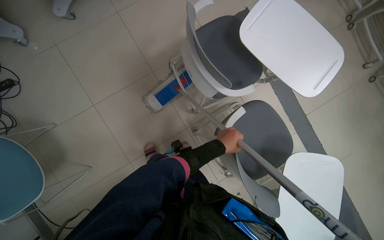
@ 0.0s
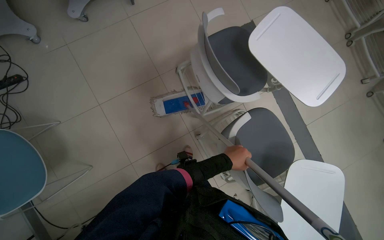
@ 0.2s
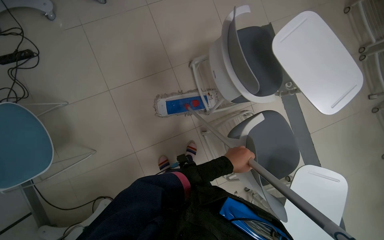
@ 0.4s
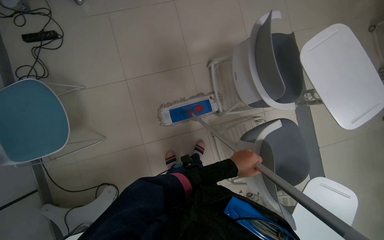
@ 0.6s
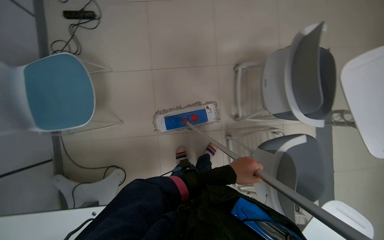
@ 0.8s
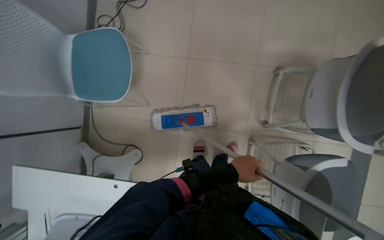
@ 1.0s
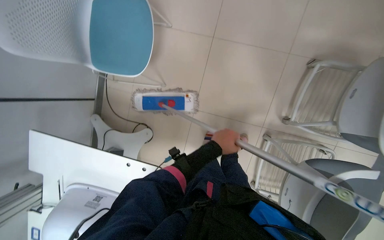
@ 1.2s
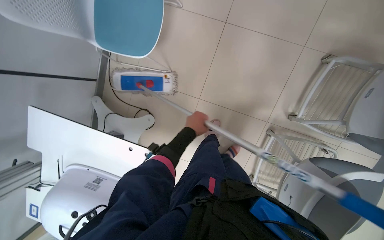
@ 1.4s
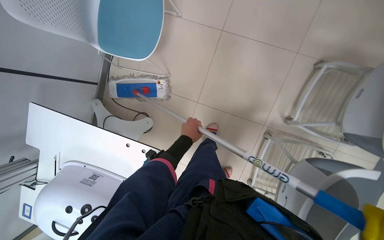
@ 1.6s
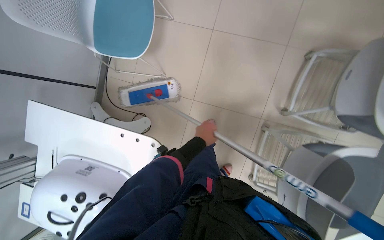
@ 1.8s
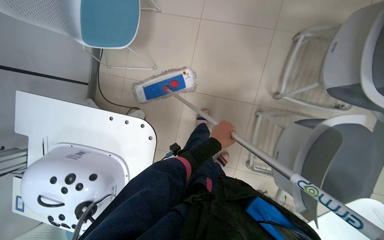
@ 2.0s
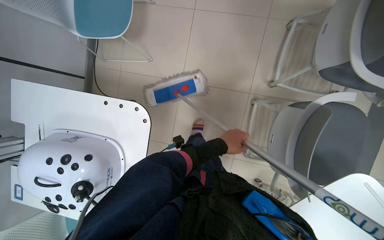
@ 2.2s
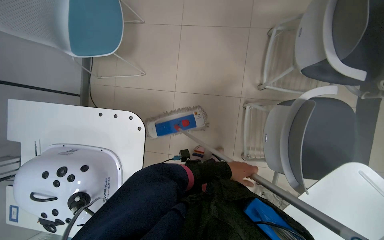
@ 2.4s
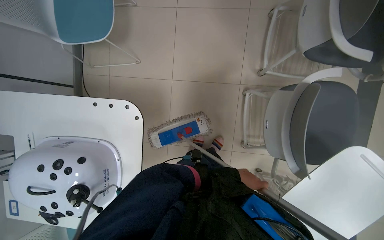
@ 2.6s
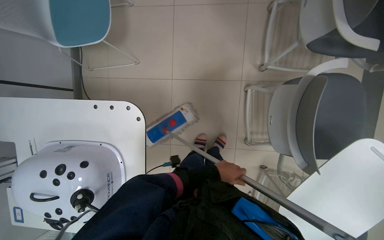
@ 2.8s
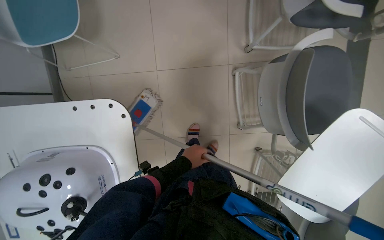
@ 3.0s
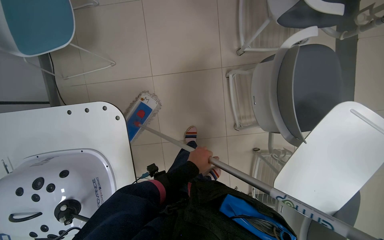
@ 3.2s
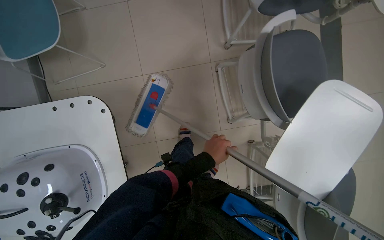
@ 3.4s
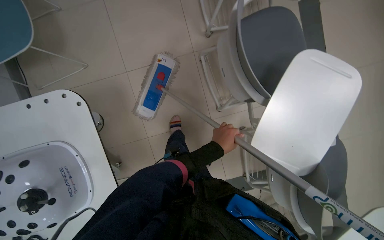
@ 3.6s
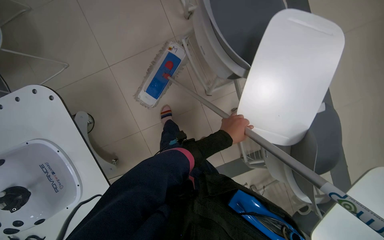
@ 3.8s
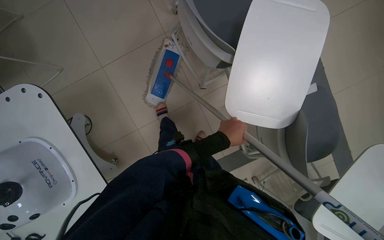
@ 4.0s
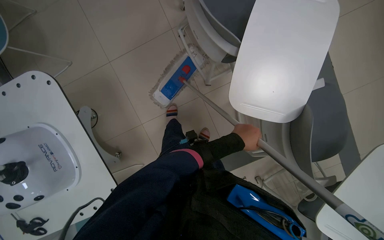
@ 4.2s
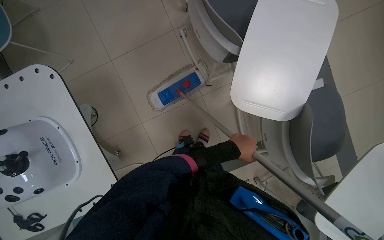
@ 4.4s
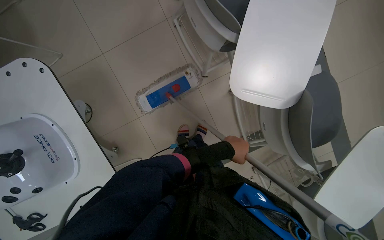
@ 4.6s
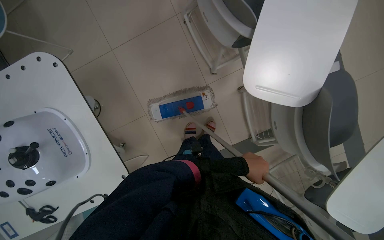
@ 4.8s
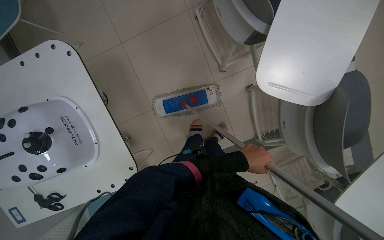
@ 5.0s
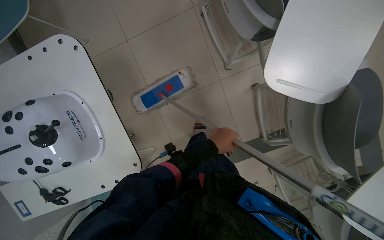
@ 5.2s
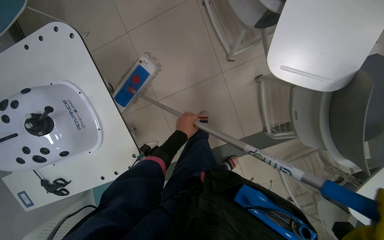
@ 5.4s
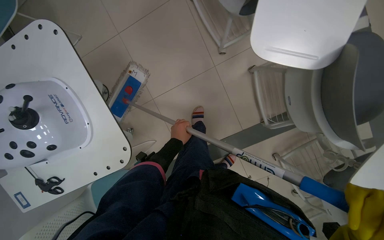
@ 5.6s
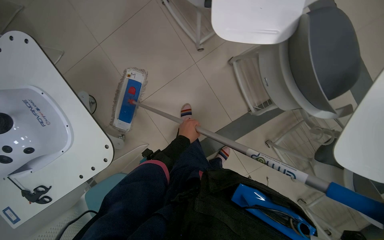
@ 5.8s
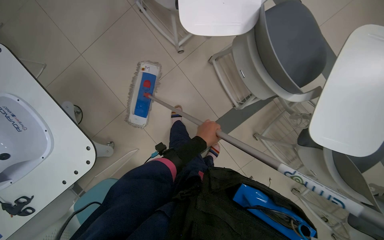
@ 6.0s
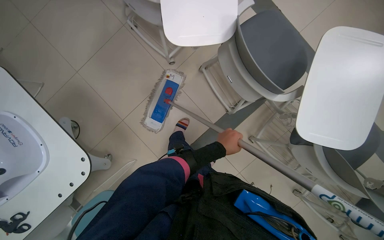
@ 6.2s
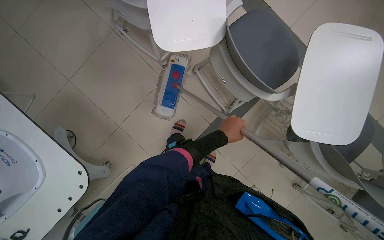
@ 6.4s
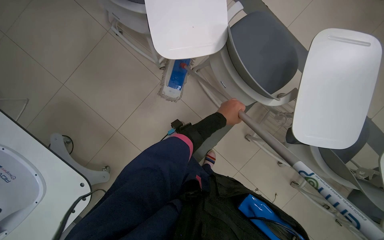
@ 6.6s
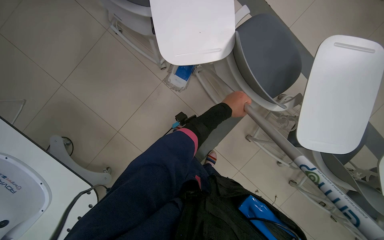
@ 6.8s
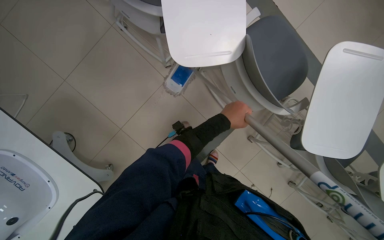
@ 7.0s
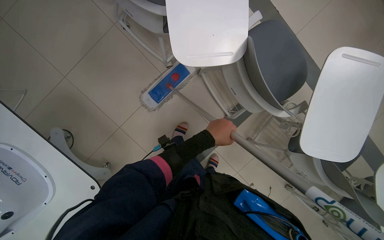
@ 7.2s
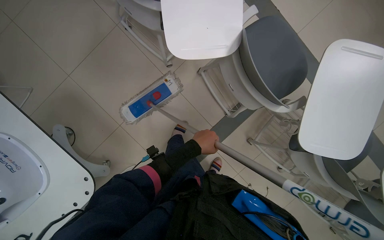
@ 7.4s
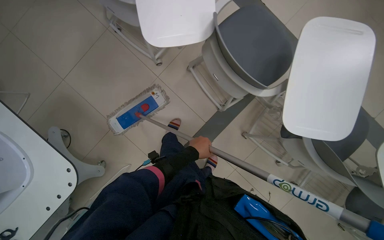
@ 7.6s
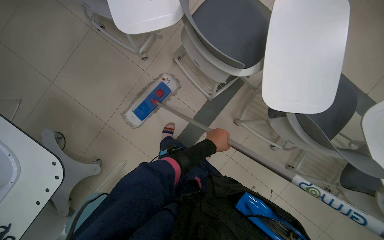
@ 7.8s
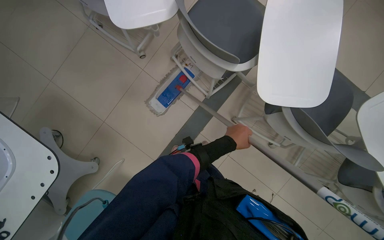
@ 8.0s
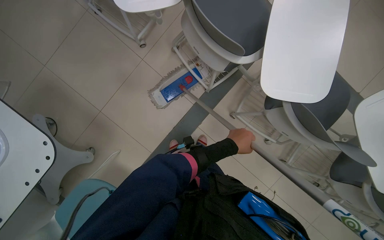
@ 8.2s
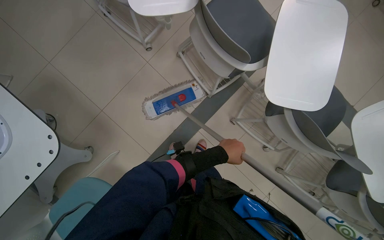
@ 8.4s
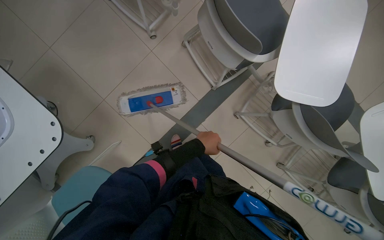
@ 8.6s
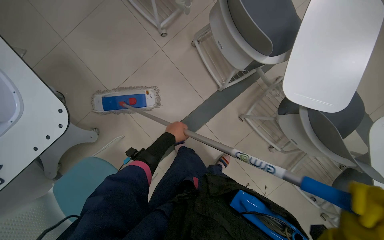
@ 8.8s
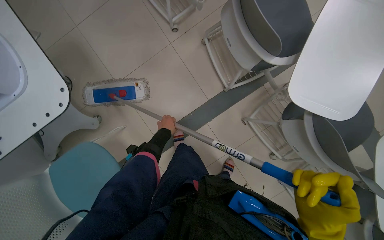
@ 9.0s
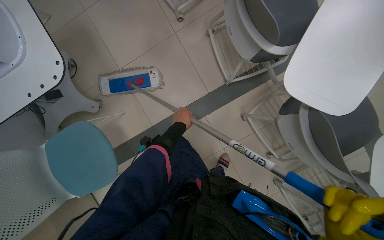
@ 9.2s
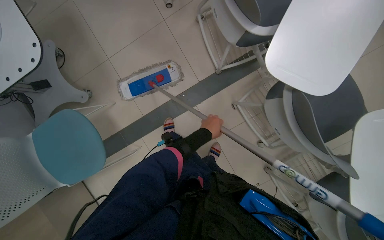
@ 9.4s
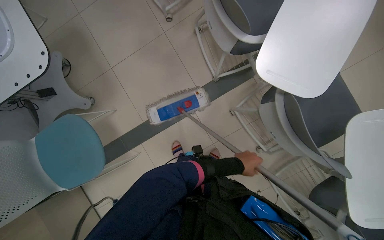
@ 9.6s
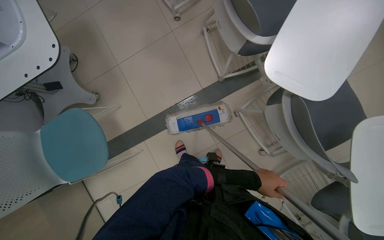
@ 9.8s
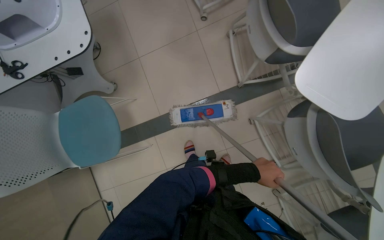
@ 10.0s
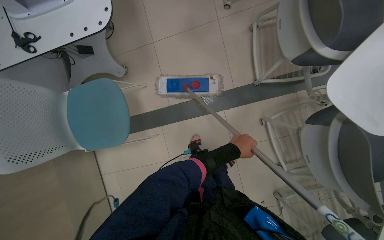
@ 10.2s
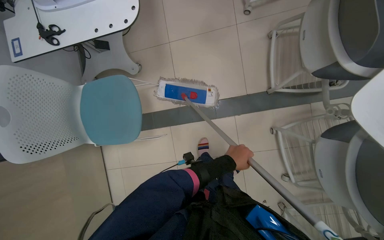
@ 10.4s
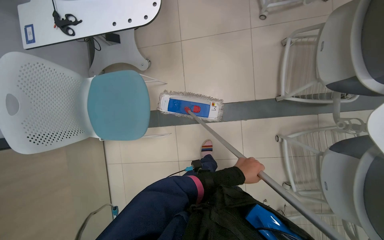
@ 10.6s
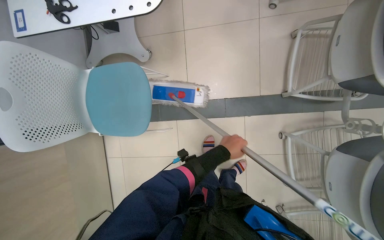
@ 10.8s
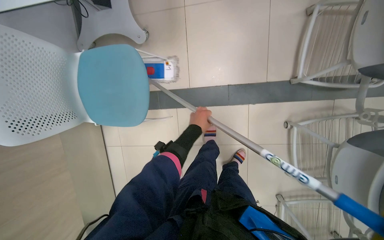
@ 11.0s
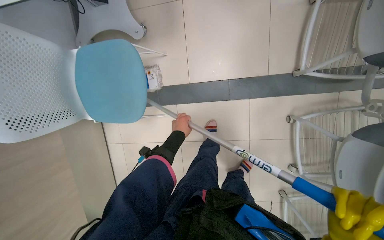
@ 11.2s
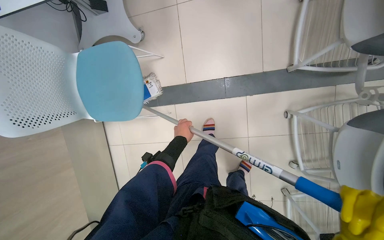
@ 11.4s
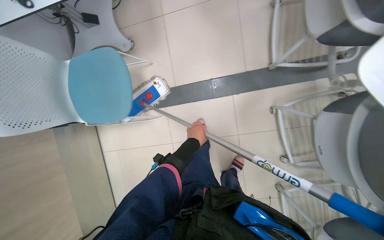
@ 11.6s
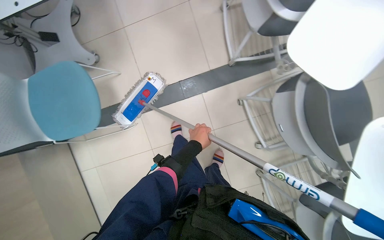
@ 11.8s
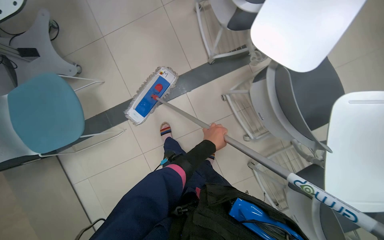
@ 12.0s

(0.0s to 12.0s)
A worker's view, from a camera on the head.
Job: mopping floor.
The whole recording: Mopping tiled floor. The worker mops the tiled floor, moving around obstacles.
0.0s - 1.6s: The camera is carried about 50 cm. Everything in view rotates approximately 50 degrees clockwise.
1.6s - 3.0s: The left hand moves down the picture, approximately 40 cm, and moves roughly 40 cm to the right and comes back.
3.0s - 4.4s: The head travels roughly 40 cm.
6.0s - 7.6s: The left hand reaches about 20 cm up the picture, then returns.
7.6s - 9.0s: The left hand moves farther from the camera and to the left, roughly 15 cm.
9.0s - 10.4s: The scene rotates clockwise by about 25 degrees. The left hand moves down the picture, to the right and nearer to the camera, roughly 35 cm.
10.4s - 12.0s: The left hand travels to the left and back again, approximately 25 cm each way.

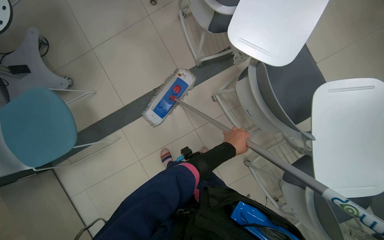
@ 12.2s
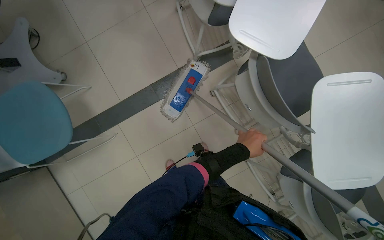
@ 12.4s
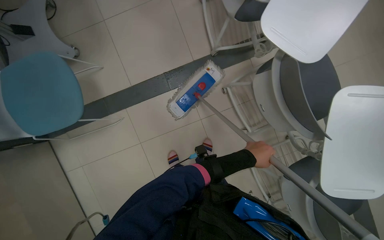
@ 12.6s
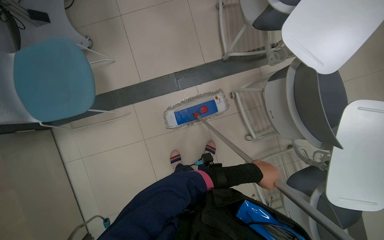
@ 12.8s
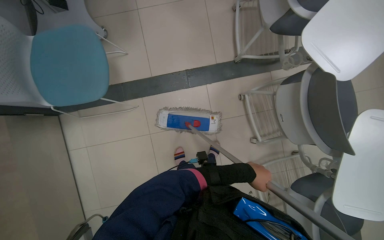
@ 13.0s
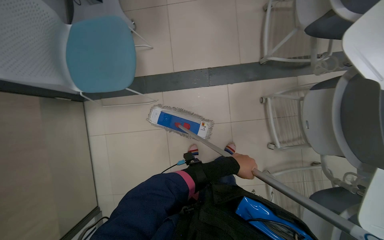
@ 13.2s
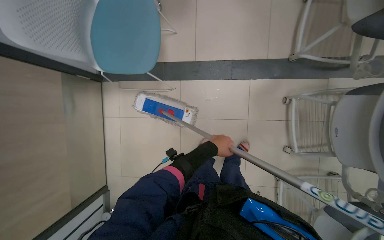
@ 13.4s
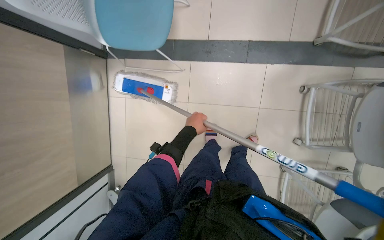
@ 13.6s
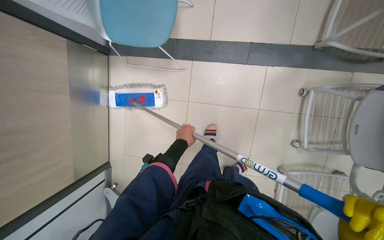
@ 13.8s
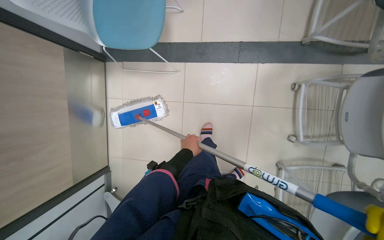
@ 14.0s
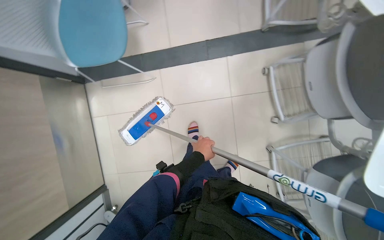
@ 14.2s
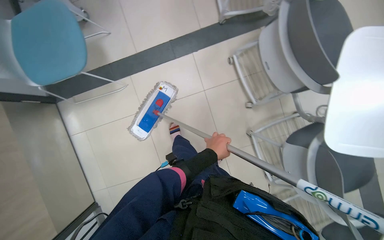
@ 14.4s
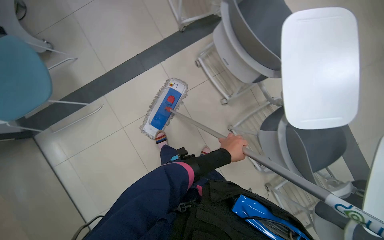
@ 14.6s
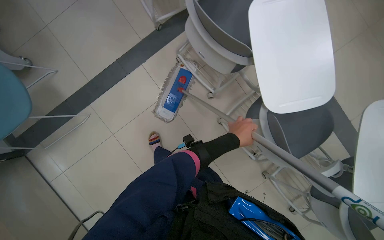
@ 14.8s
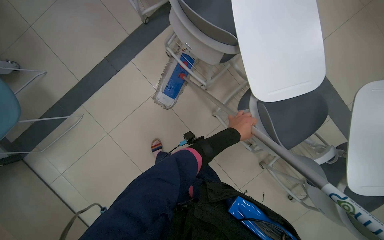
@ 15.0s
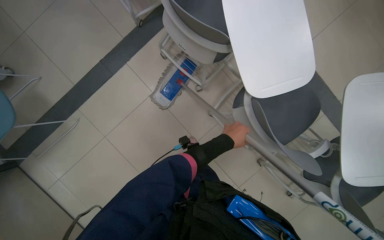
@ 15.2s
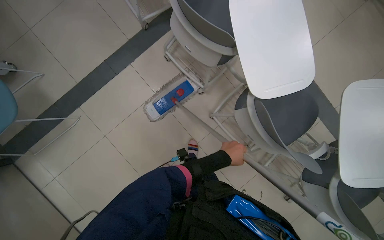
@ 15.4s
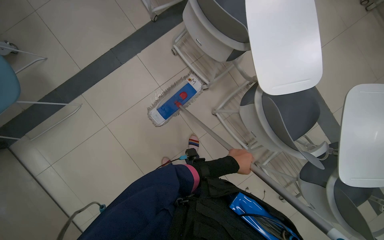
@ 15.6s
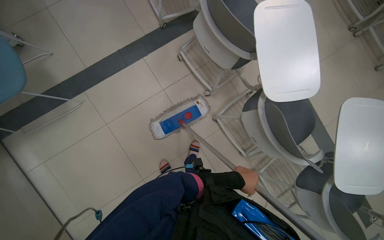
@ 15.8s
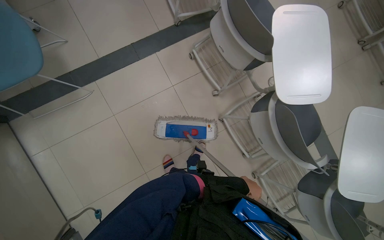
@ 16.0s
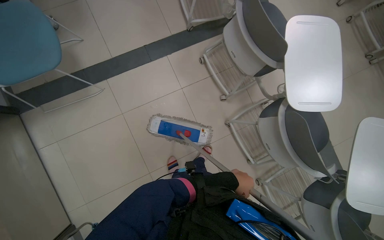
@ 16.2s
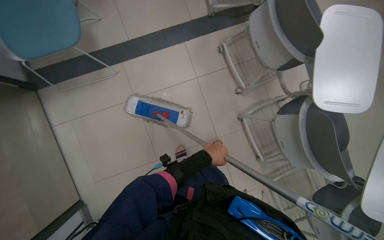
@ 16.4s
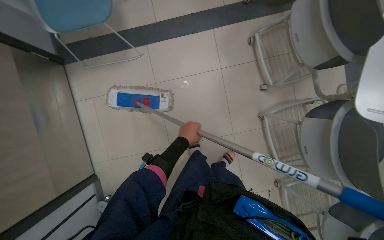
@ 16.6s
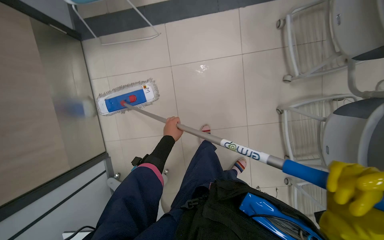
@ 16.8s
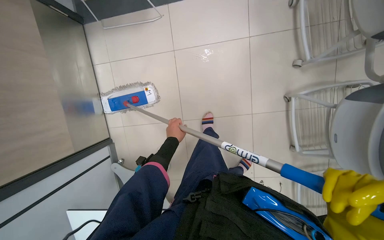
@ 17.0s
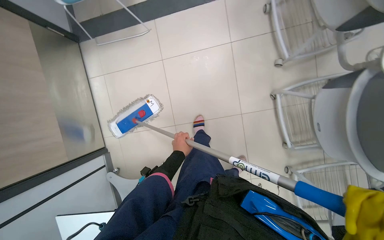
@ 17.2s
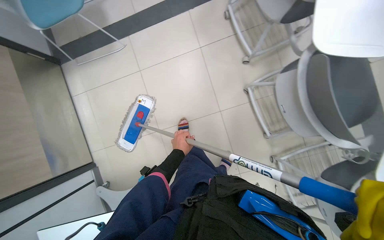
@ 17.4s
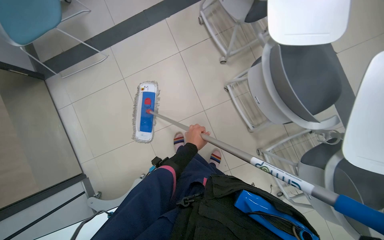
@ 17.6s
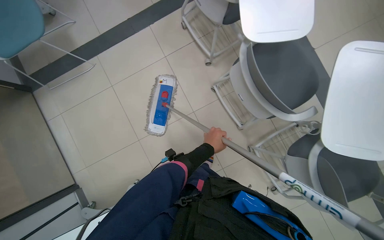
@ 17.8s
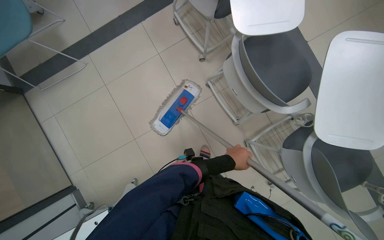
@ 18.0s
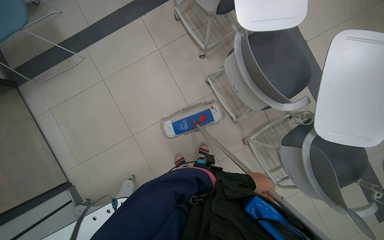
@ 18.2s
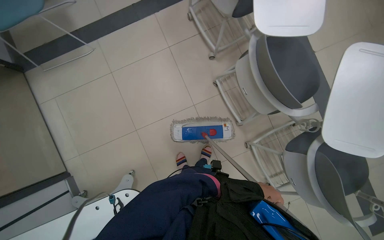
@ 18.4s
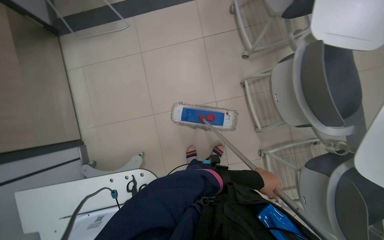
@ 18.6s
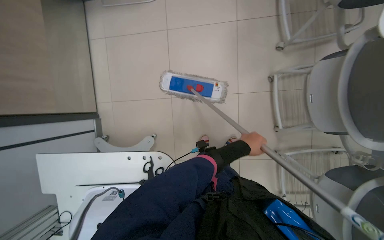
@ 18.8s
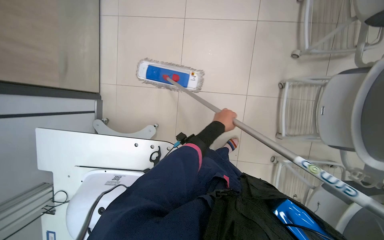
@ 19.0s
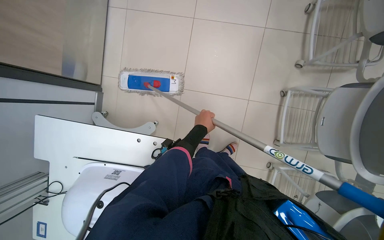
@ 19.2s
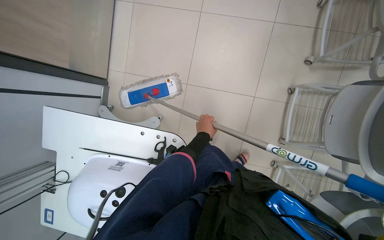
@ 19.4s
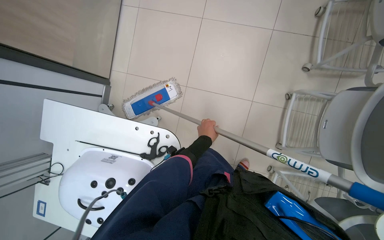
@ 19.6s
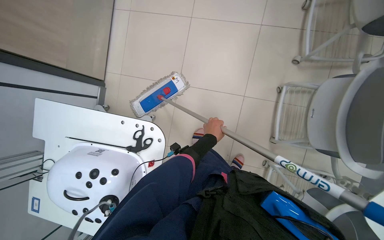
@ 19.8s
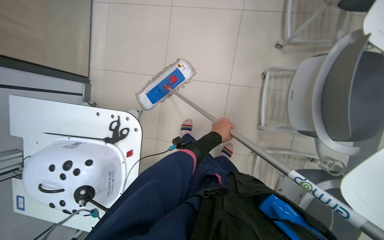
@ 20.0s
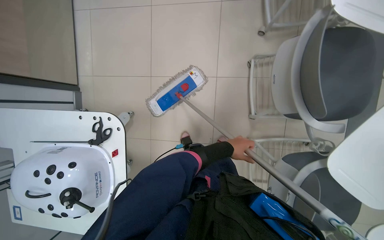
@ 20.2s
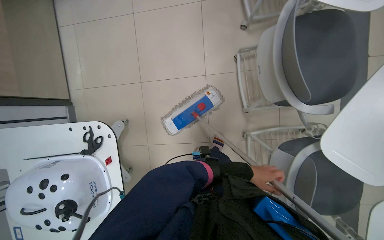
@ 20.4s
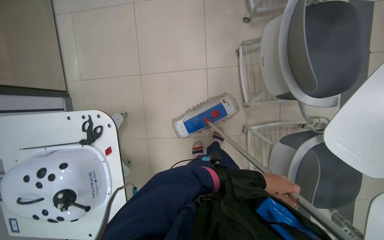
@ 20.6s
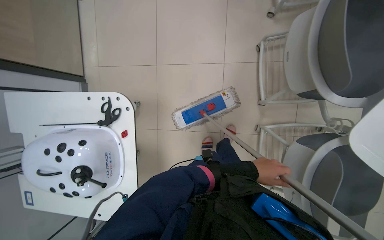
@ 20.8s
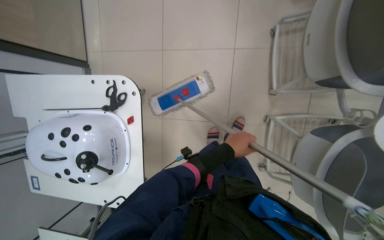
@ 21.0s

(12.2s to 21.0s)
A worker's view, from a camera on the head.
Job: mopping floor.
The whole recording: Mopping tiled floor. The worker mops the tiled floor, moving around obstacles.
12.2s - 13.6s: The wearer moves to the left, about 40 cm. The scene rotates clockwise by about 35 degrees.
13.6s - 15.2s: The camera is carried roughly 60 cm. The scene turns some 50 degrees counterclockwise in the picture.
15.2s - 16.6s: The camera travels roughly 40 cm. Everything in view rotates some 30 degrees clockwise.
16.6s - 18.0s: The camera travels roughly 50 cm.
18.0s - 19.6s: The scene turns some 45 degrees clockwise in the picture.
19.6s - 21.0s: The left hand shifts roughly 10 cm nearer to the camera, and travels to the right and back again, roughly 50 cm each way.
